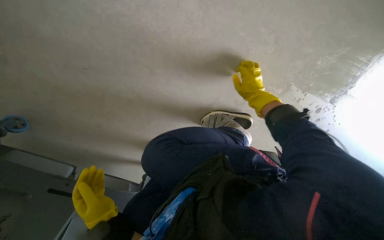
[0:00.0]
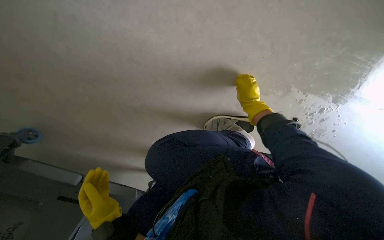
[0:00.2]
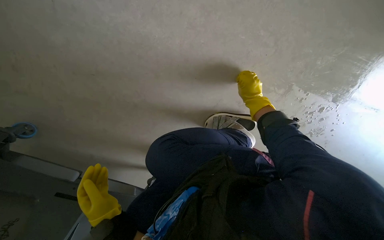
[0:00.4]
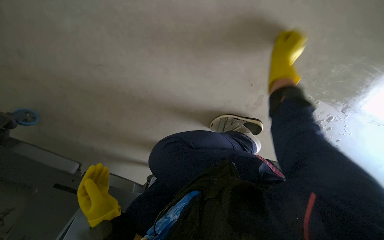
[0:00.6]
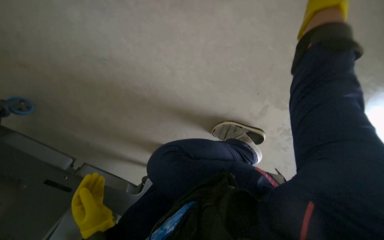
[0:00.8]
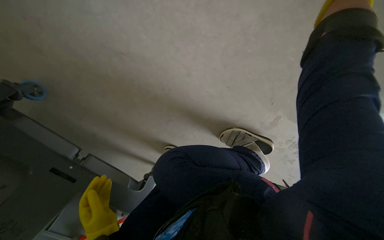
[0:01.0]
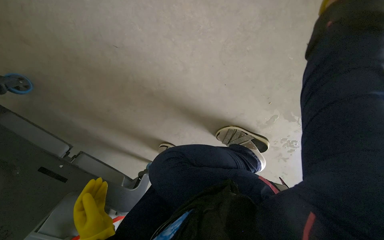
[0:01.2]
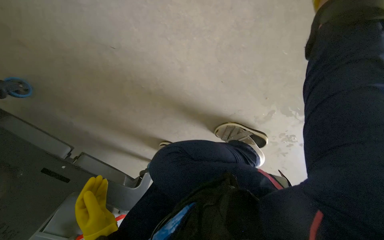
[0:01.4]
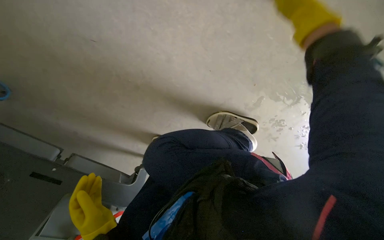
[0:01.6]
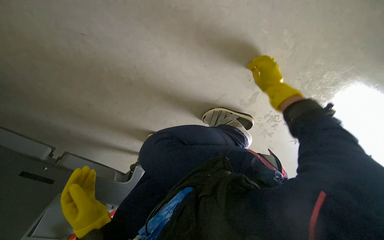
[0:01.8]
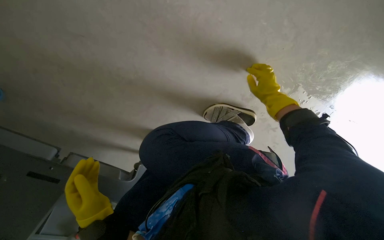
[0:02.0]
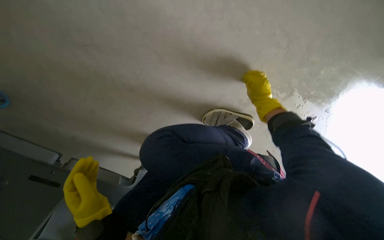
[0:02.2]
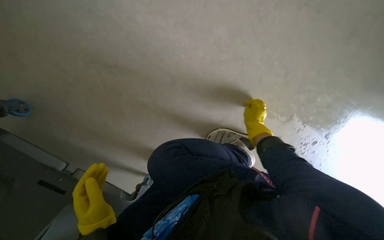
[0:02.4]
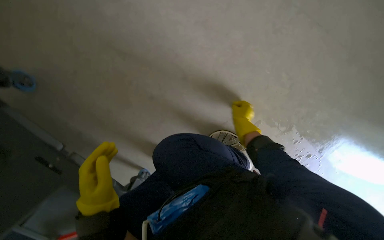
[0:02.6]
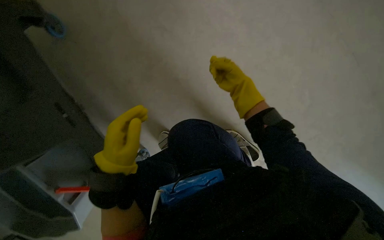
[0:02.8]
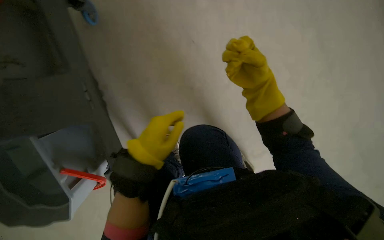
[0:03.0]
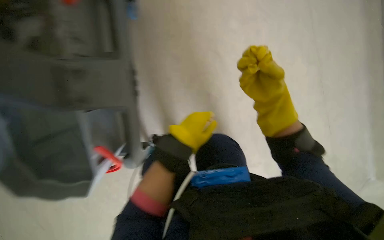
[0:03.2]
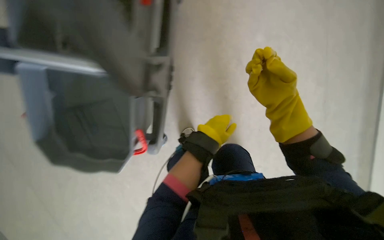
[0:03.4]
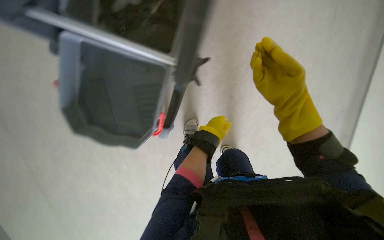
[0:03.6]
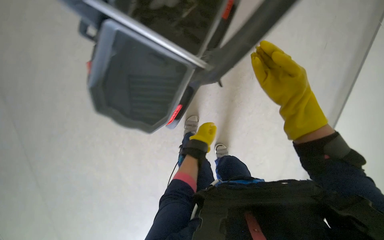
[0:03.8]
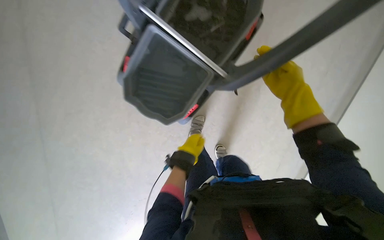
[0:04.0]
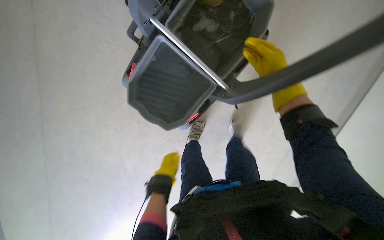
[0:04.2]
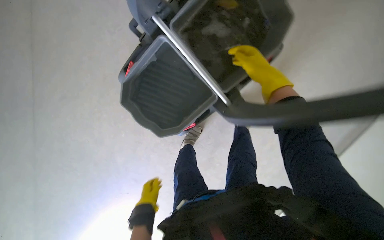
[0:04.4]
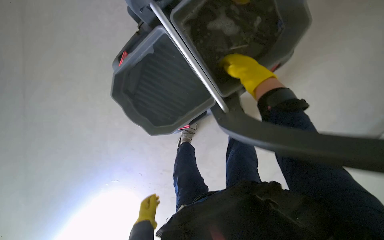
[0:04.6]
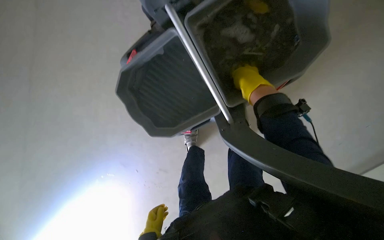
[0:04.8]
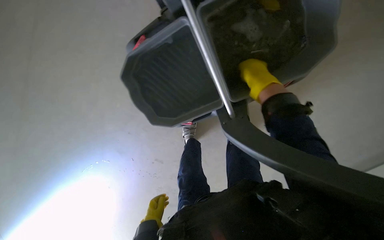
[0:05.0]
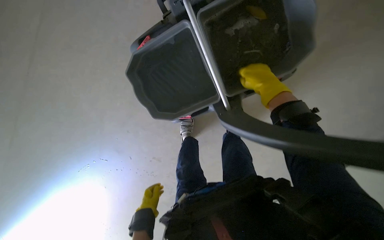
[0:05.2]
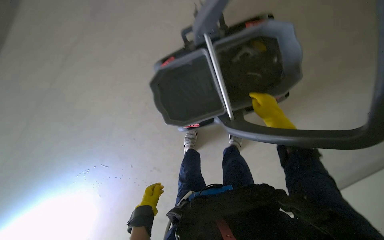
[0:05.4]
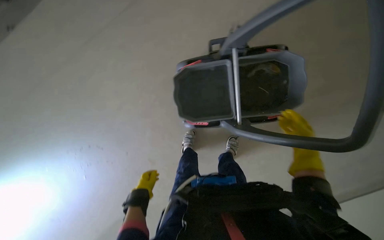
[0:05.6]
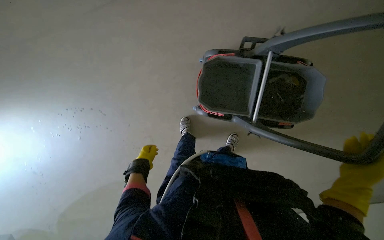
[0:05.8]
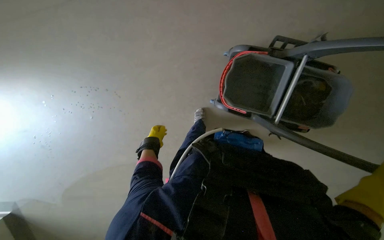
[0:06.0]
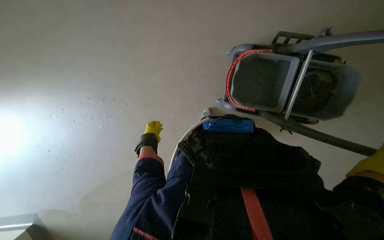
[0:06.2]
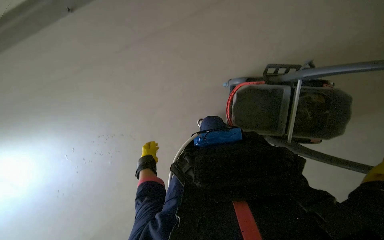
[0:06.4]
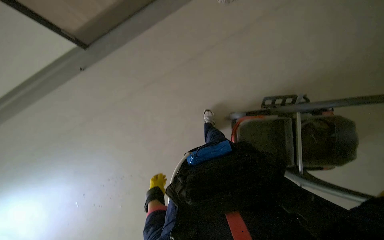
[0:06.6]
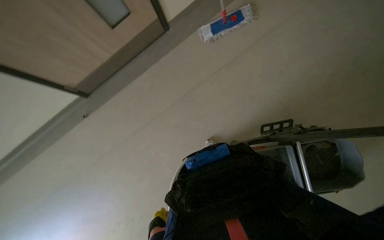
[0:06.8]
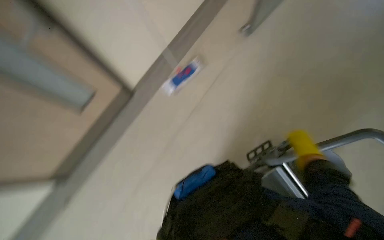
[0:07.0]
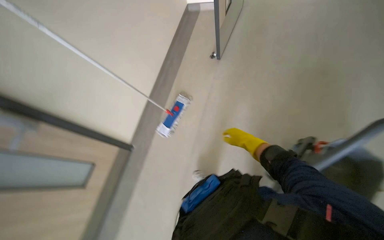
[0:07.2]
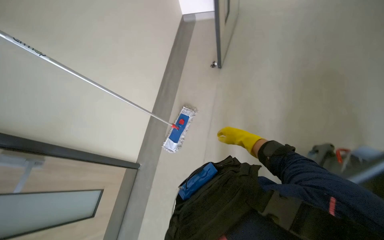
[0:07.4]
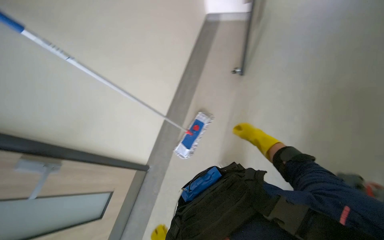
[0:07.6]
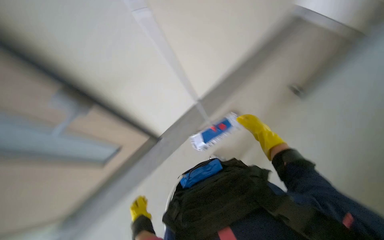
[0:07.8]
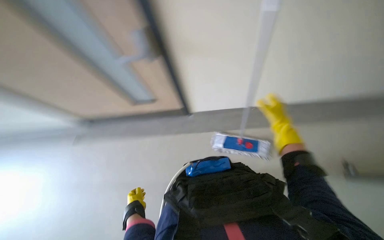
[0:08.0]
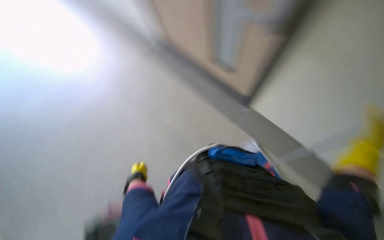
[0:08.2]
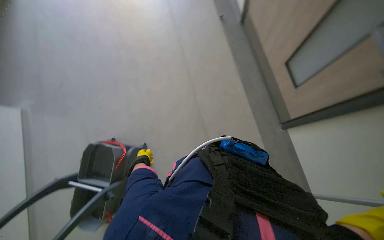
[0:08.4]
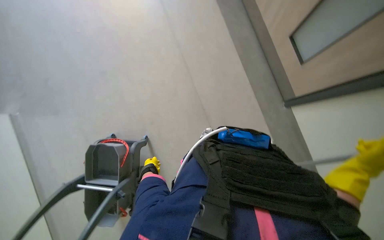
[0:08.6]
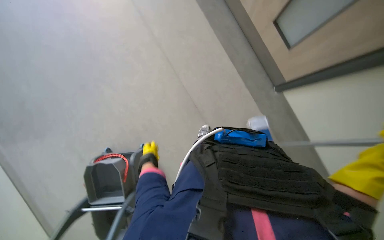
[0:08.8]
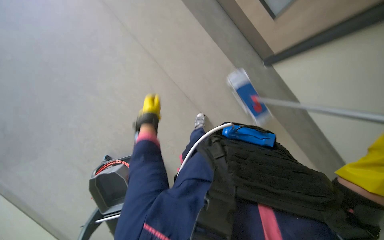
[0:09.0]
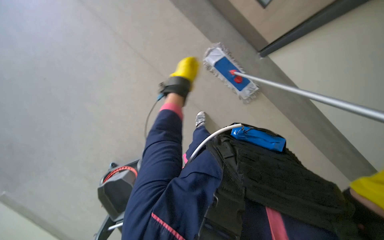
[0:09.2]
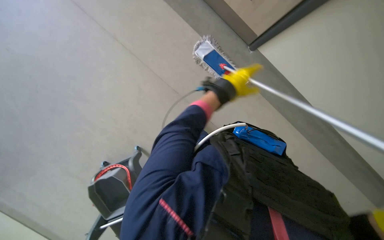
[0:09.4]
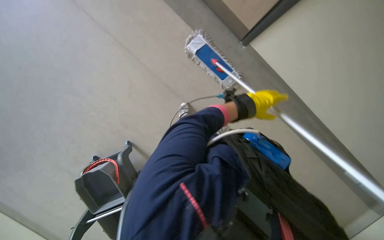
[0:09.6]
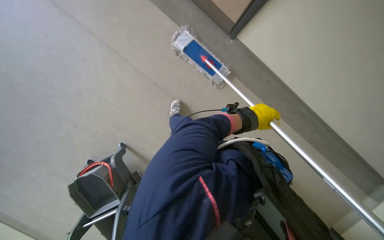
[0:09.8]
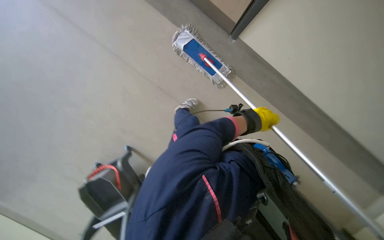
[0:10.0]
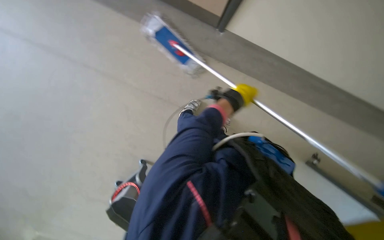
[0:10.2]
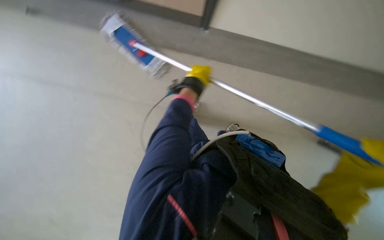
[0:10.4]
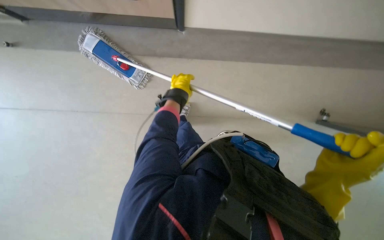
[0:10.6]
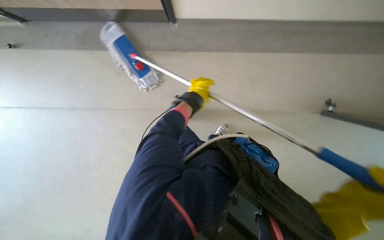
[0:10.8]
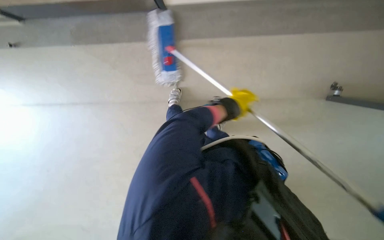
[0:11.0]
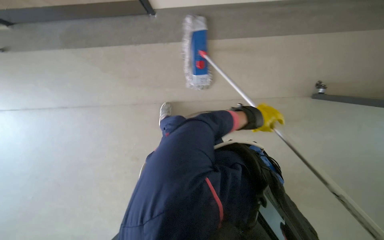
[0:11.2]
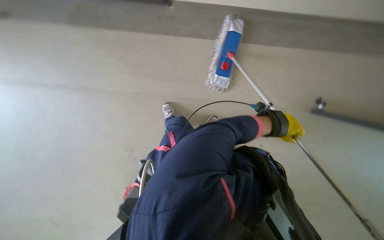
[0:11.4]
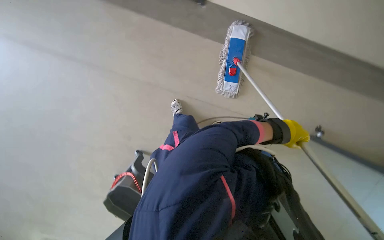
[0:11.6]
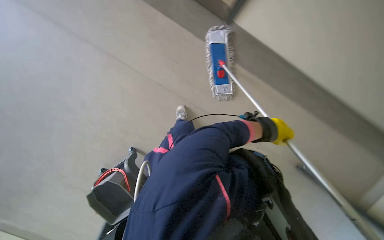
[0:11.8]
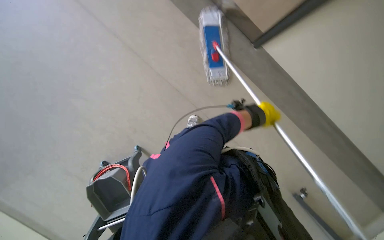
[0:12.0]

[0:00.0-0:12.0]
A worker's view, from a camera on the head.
Job: mopping floor.
The whole recording: Mopping hallway floor. The worker mops the hallway floor, periodically wringing the mop in the bucket.
0:03.0 to 0:04.4: The head rotates some 35 degrees to the left. The view tips upward by about 15 degrees.
0:04.4 to 0:06.0: The camera is carried about 60 cm. The scene rotates clockwise by some 55 degrees.
0:06.0 to 0:07.6: The camera is carried about 90 cm. The camera pitches upward, by approximately 45 degrees. The scene turns some 65 degrees counterclockwise in the picture.
0:07.6 to 0:09.0: The head rotates some 90 degrees to the left. The view tilts approximately 25 degrees downward.
0:09.0 to 0:10.4: The left hand moves to the right, approximately 40 cm.

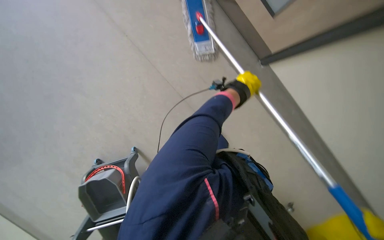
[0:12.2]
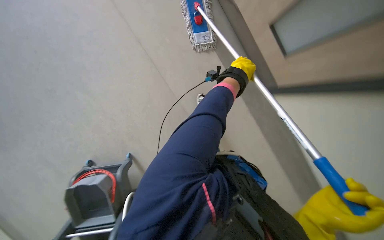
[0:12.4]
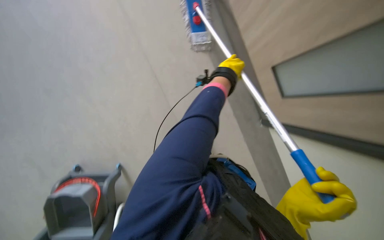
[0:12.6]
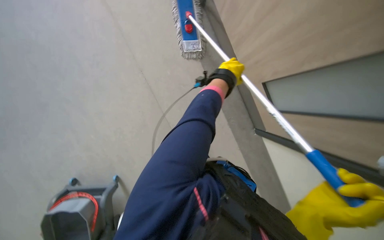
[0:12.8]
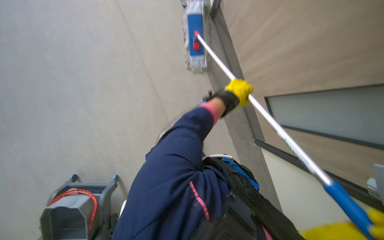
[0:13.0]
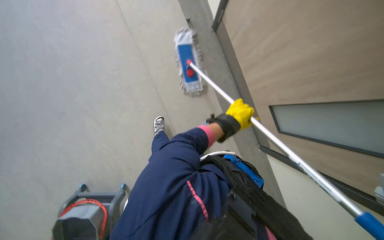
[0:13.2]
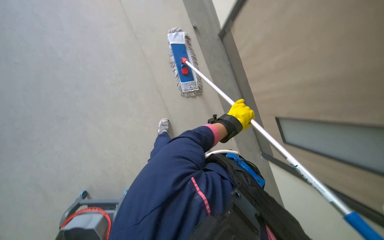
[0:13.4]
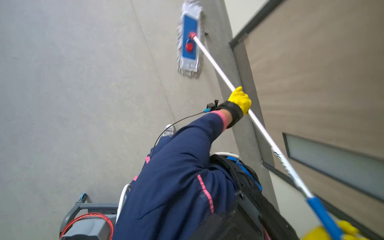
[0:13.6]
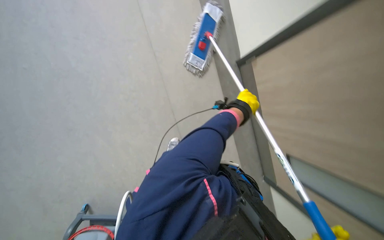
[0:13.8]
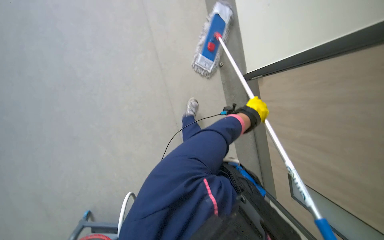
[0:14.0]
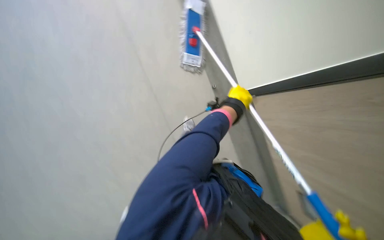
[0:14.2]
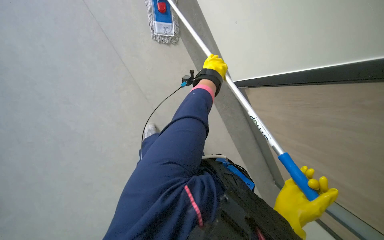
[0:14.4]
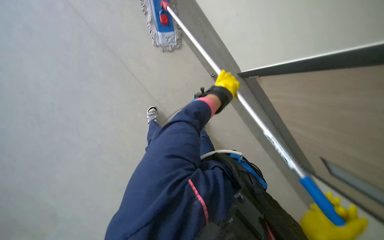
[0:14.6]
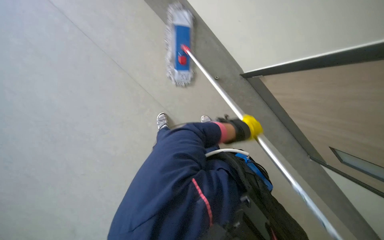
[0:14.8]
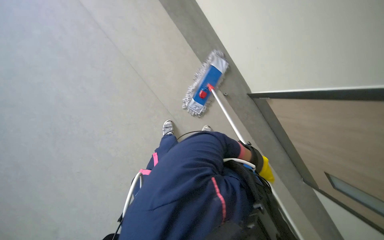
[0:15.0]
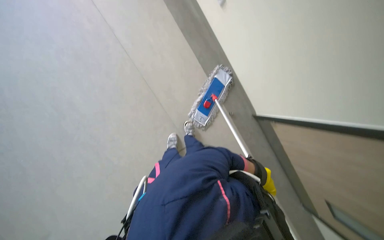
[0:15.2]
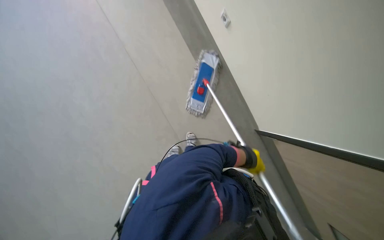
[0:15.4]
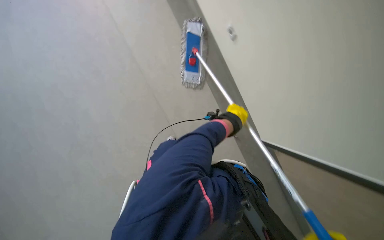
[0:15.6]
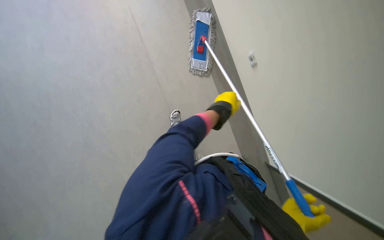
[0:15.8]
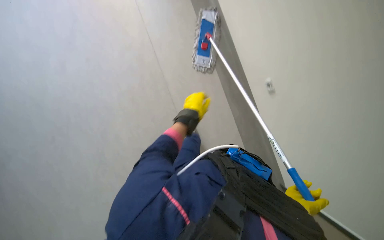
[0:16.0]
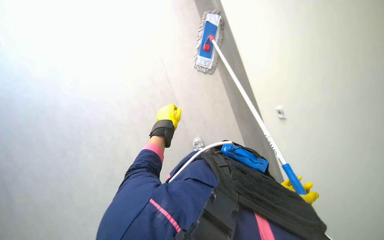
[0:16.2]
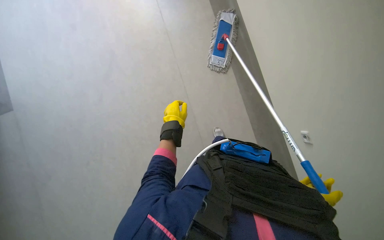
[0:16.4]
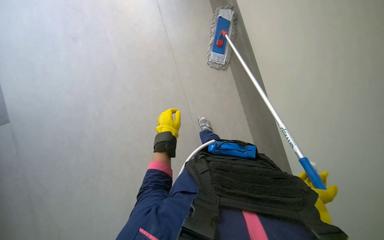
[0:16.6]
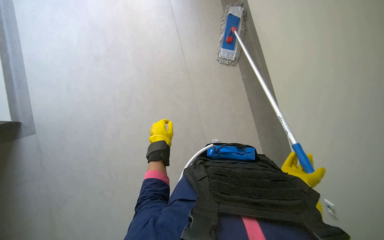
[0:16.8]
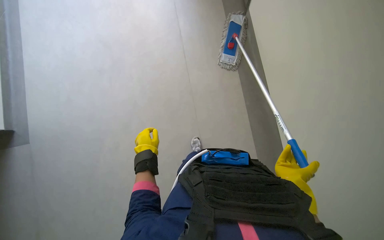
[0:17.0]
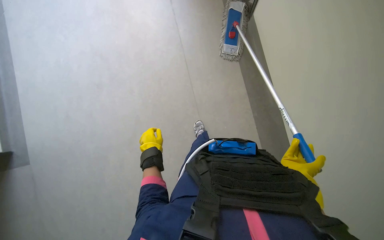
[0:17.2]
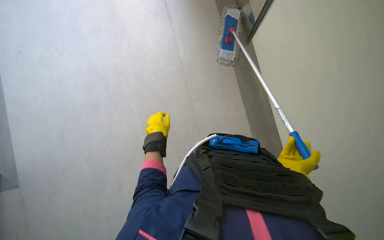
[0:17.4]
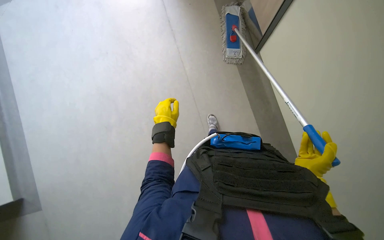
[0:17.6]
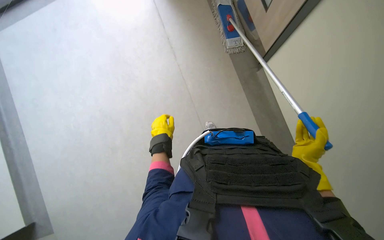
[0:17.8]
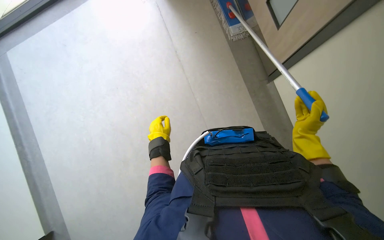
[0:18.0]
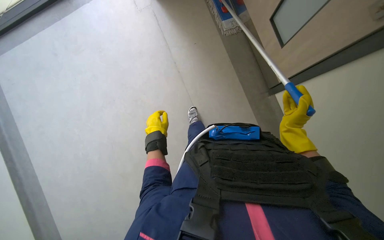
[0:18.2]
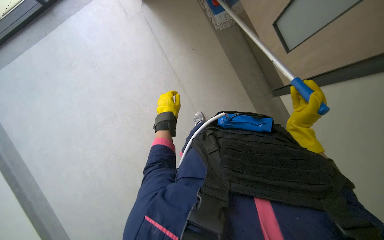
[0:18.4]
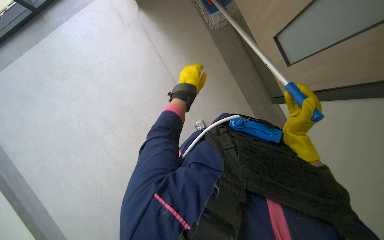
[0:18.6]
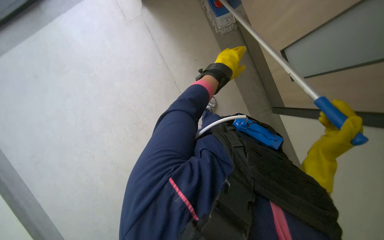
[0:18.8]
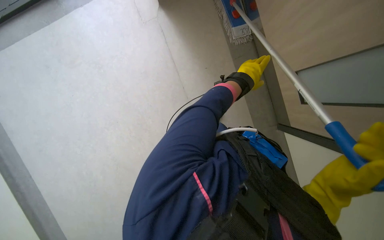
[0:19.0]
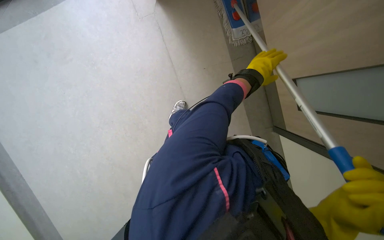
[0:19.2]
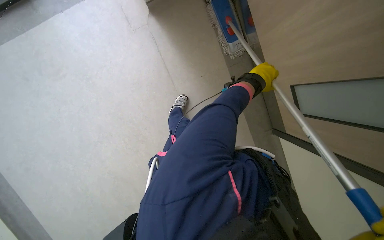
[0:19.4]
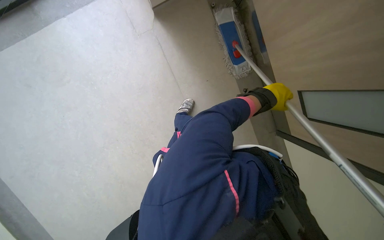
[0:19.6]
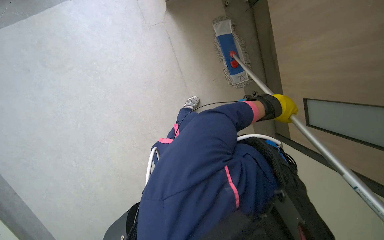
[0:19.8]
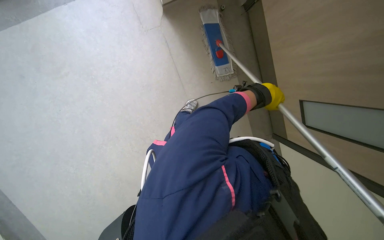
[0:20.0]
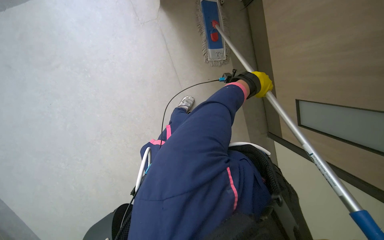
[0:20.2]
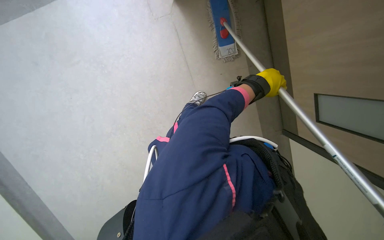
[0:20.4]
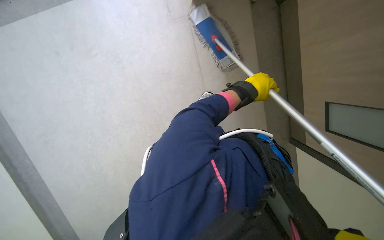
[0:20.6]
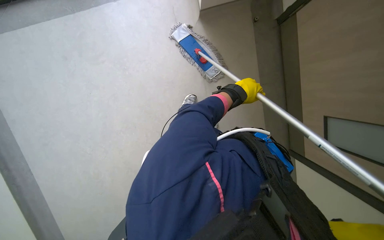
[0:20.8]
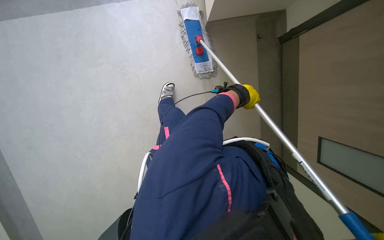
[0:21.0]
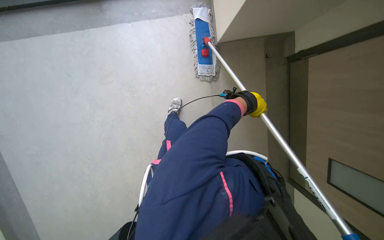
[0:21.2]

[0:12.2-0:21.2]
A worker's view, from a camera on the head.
Job: mopping floor.
The whole recording: Mopping hallway floor. The worker mops the hallway floor, periodically wringing the mop in the bucket.
0:15.2 to 0:16.6: The wearer moves about 50 cm.
0:16.6 to 0:18.2: The camera pitches upward, by some 20 degrees. The right hand is displaced up the picture and farther from the camera by about 40 cm.
0:18.2 to 0:19.8: The left hand goes approximately 40 cm to the right, up the picture and nearer to the camera.
0:19.8 to 0:21.2: The left hand goes roughly 25 cm to the left.
